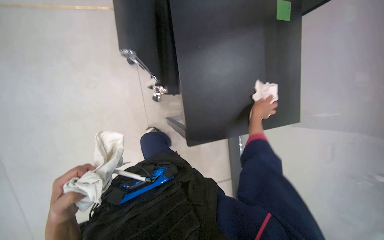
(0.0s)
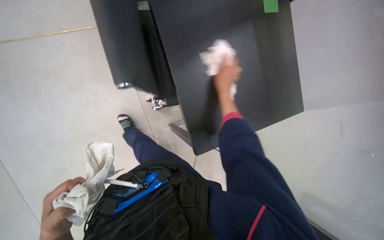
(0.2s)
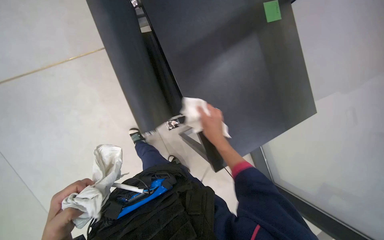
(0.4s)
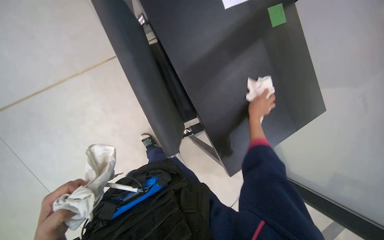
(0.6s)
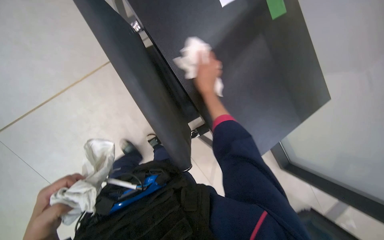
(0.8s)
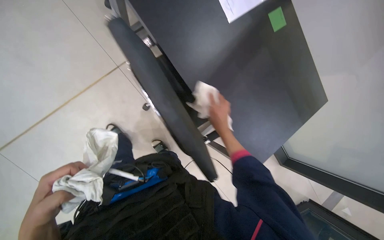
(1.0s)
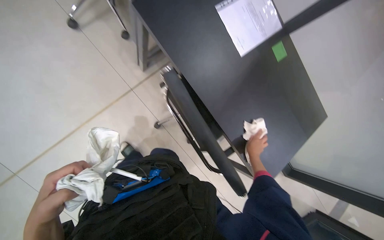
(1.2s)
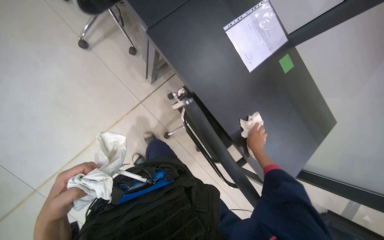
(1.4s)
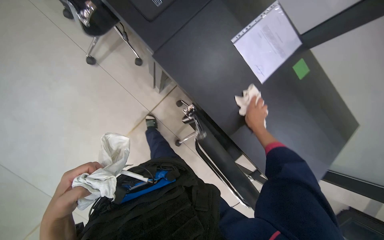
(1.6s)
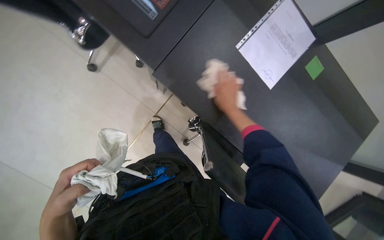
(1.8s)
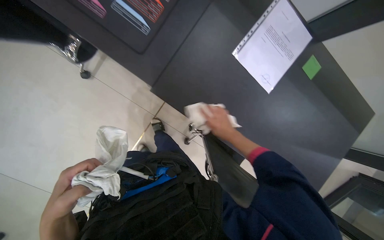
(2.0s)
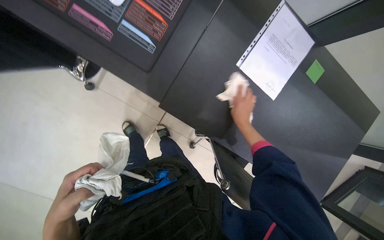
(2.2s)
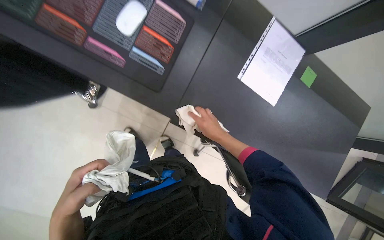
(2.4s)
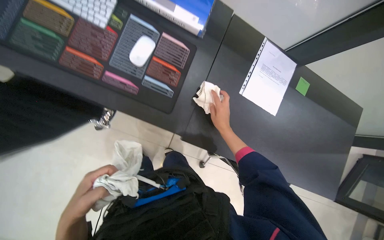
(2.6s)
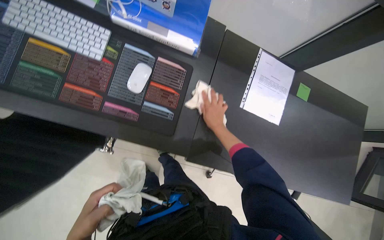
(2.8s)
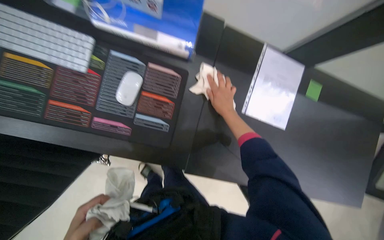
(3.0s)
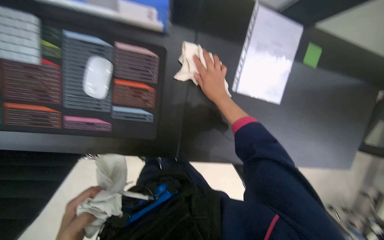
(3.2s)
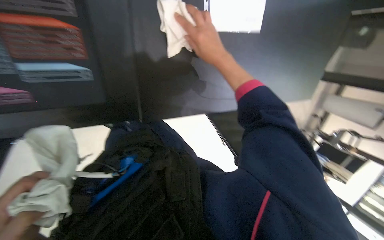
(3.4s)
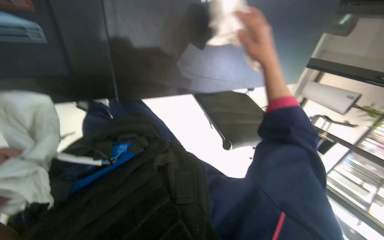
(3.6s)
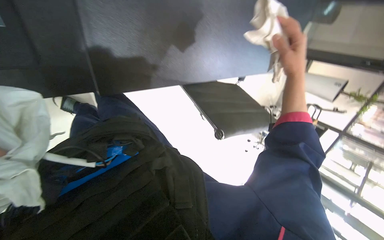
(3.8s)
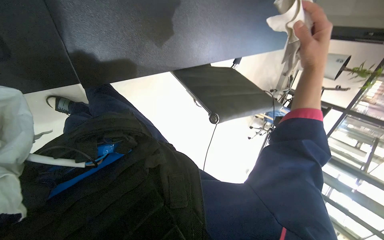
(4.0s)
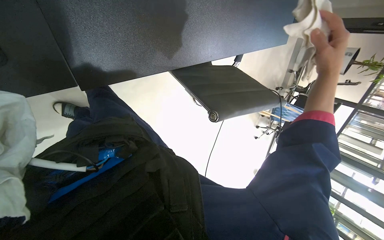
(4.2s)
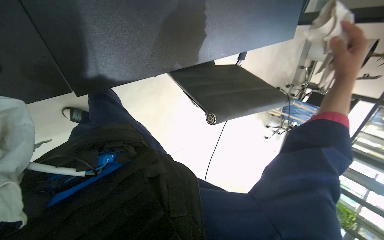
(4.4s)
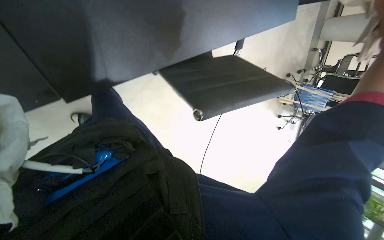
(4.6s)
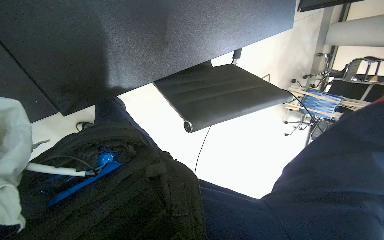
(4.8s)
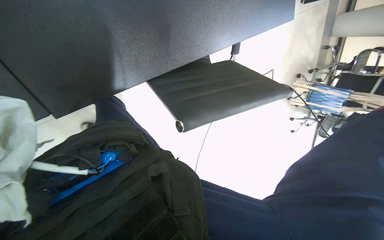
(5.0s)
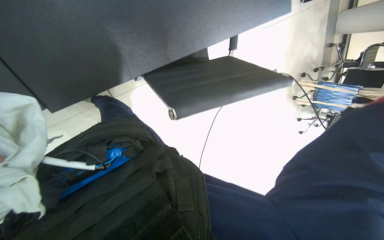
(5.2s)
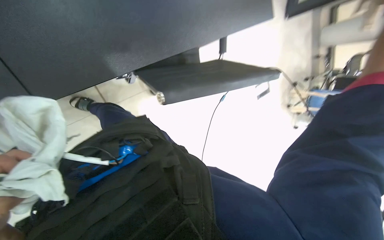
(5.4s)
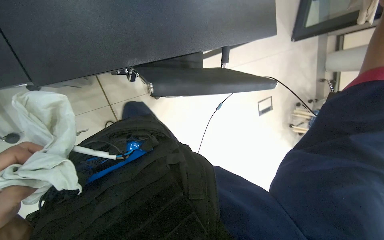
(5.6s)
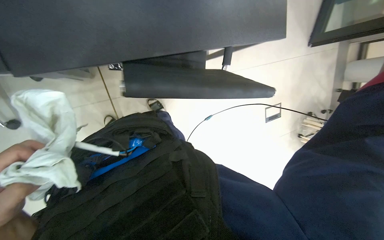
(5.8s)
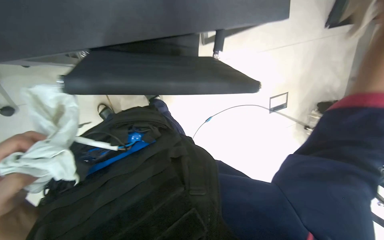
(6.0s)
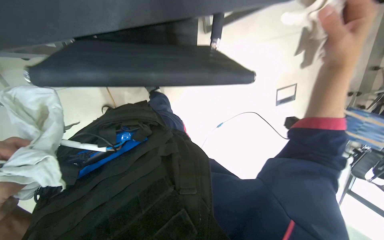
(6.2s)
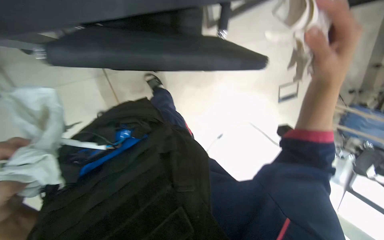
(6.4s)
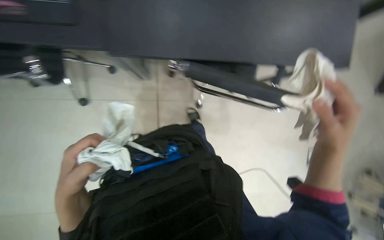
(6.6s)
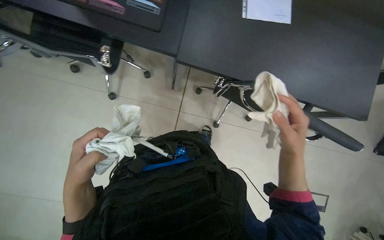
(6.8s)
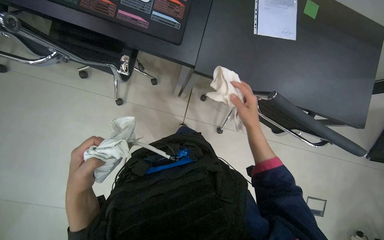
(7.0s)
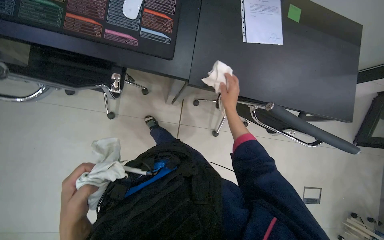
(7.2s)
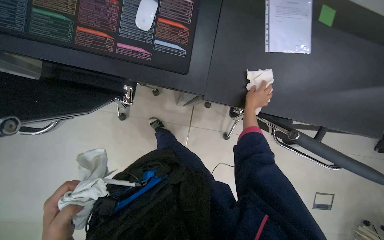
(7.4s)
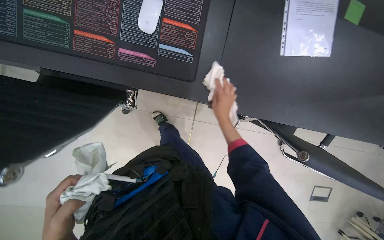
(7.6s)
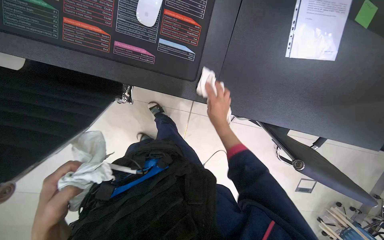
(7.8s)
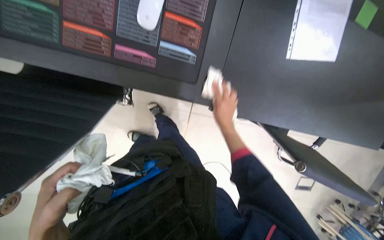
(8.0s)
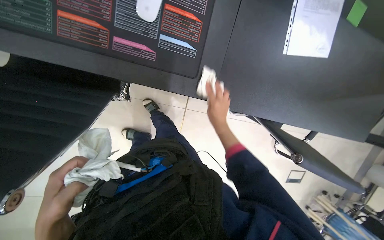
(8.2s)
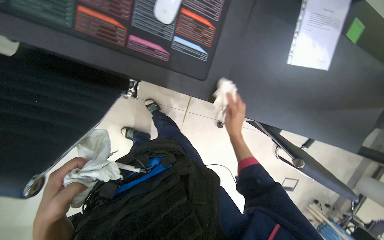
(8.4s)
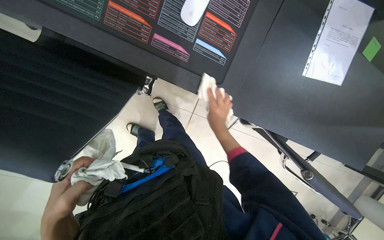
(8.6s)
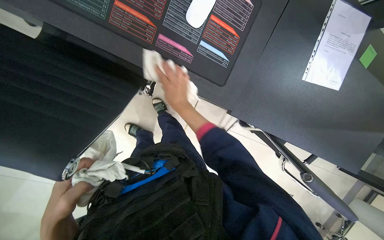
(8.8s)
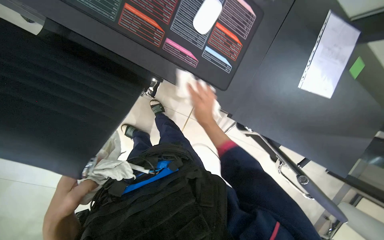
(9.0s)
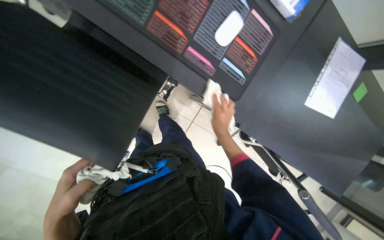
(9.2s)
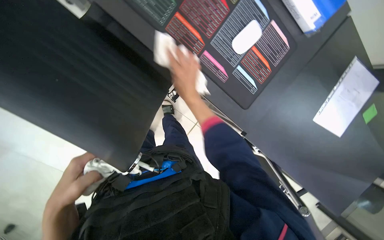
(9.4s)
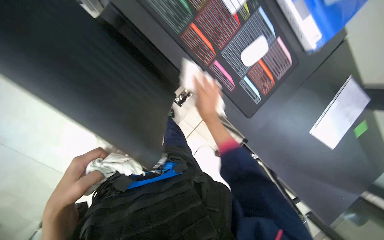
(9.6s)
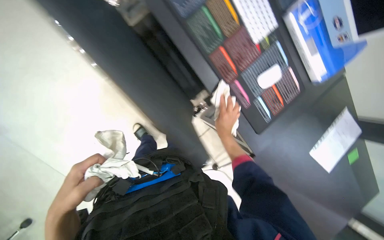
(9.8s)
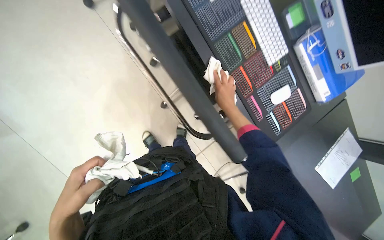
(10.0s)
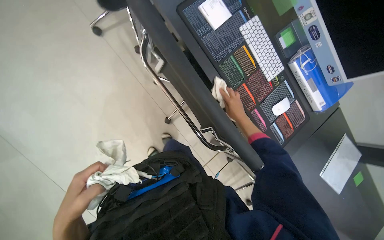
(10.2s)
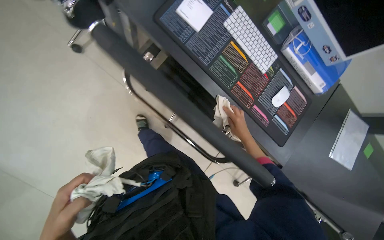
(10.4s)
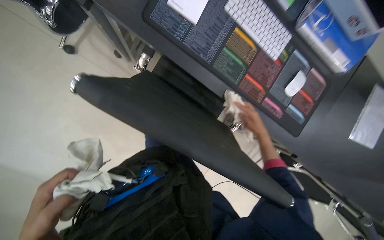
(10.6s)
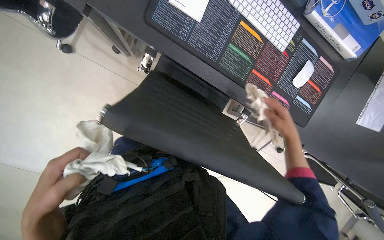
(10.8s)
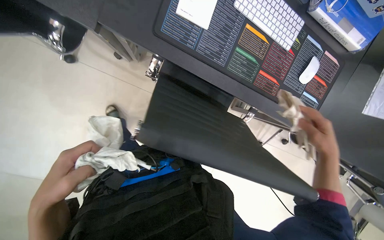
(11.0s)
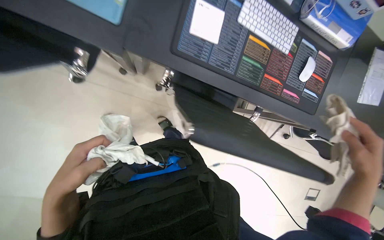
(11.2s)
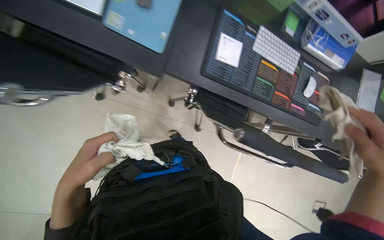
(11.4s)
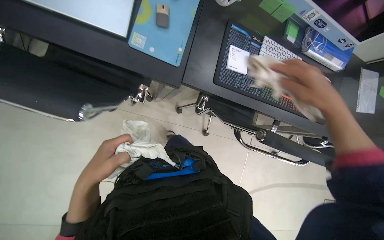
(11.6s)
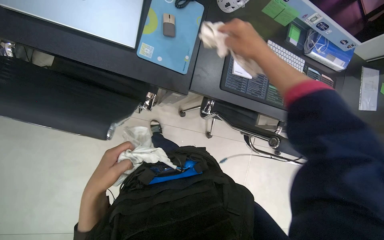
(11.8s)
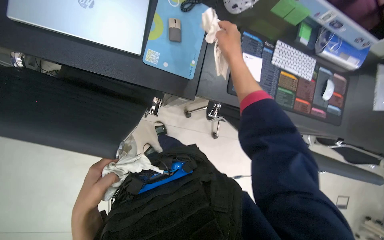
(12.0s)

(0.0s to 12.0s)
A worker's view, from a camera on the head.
Job: wiping surfaces.
The whole recording: Wiping office desk. The worker wipes the surface of an office desk with a white cloth.
0.0s - 1.6s: The camera is aimed some 20 degrees further to the left. The camera pitches upward, by roughly 20 degrees. The right hand moves up and down the picture over some 25 cm, changing direction 4 times.
1.6s - 3.0s: The camera is aimed roughly 15 degrees further to the left. The right hand goes about 30 cm up the picture and to the left.
3.0s - 4.4s: The head rotates about 30 degrees to the right. The wearer looks roughly 40 degrees further downward.
7.6s - 9.0s: The right hand is displaced to the left by approximately 15 cm.
9.0s - 10.4s: The camera pitches upward, by about 15 degrees.
10.4s - 12.0s: The camera is carried roughly 50 cm. Everything in view rotates roughly 25 degrees counterclockwise.

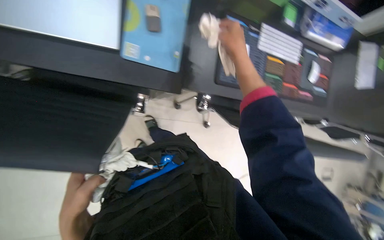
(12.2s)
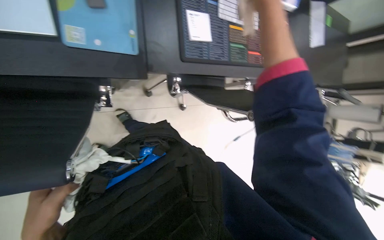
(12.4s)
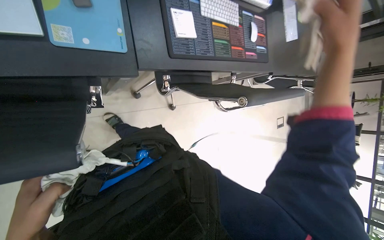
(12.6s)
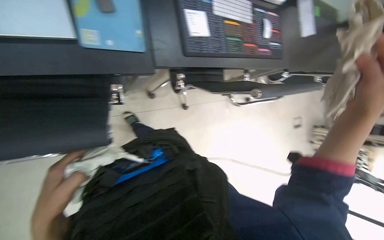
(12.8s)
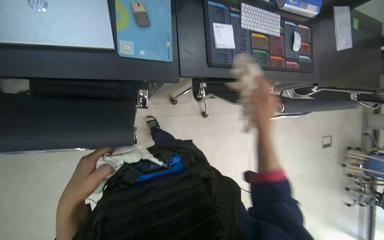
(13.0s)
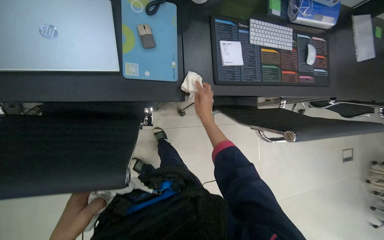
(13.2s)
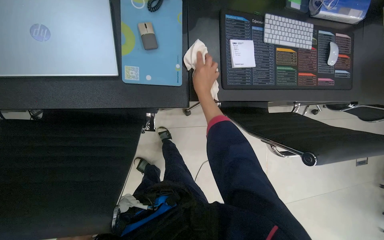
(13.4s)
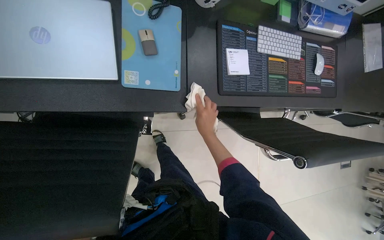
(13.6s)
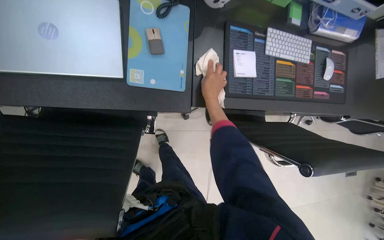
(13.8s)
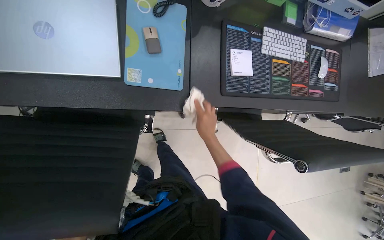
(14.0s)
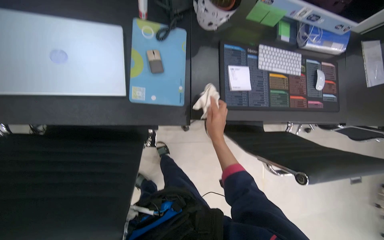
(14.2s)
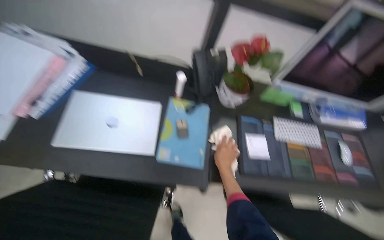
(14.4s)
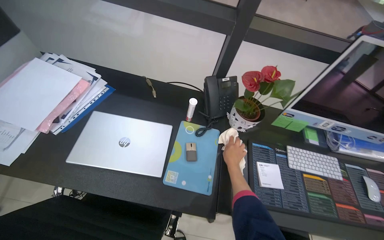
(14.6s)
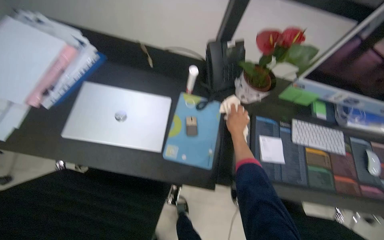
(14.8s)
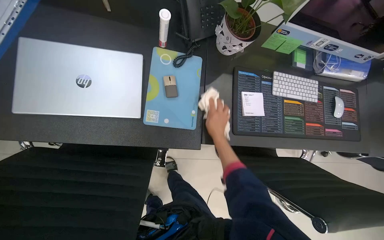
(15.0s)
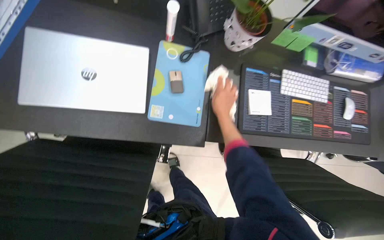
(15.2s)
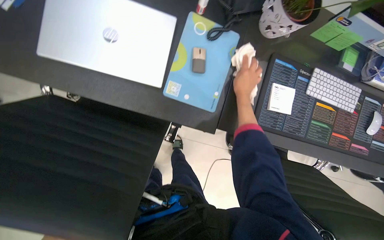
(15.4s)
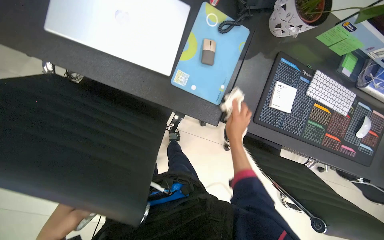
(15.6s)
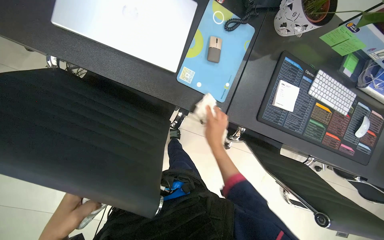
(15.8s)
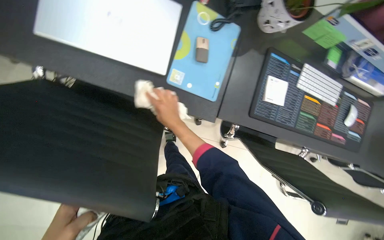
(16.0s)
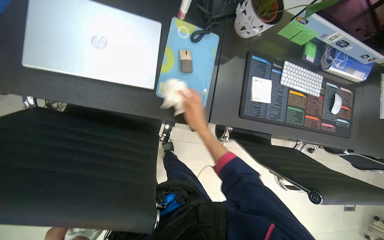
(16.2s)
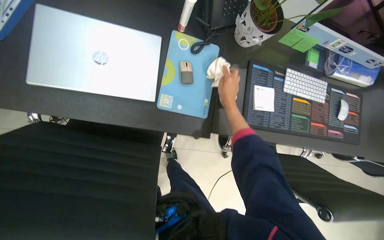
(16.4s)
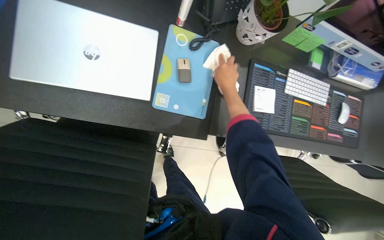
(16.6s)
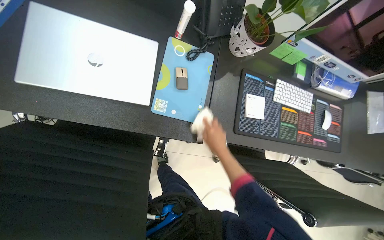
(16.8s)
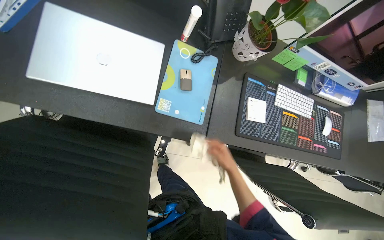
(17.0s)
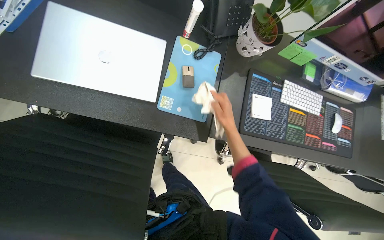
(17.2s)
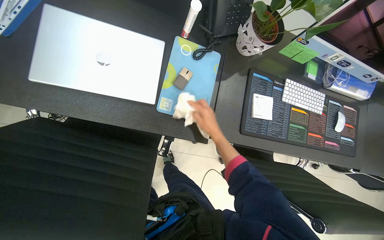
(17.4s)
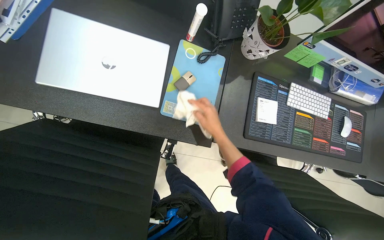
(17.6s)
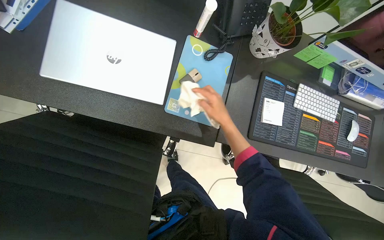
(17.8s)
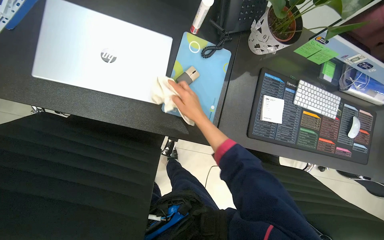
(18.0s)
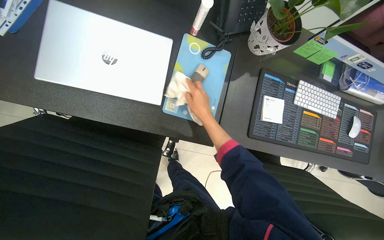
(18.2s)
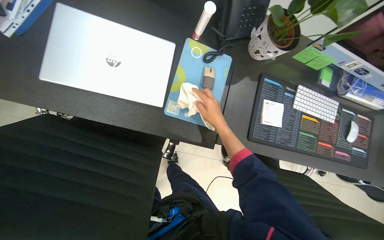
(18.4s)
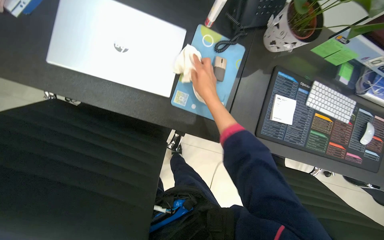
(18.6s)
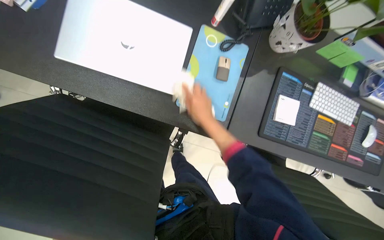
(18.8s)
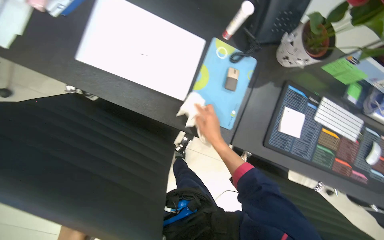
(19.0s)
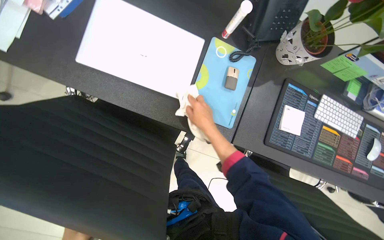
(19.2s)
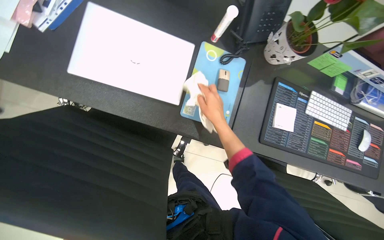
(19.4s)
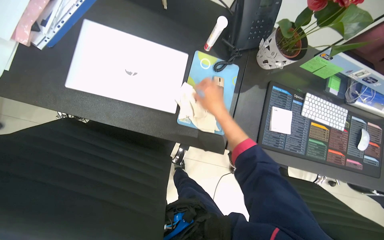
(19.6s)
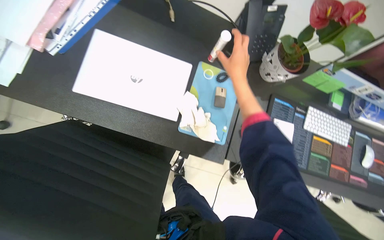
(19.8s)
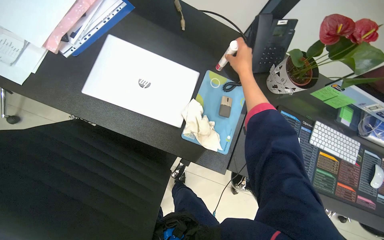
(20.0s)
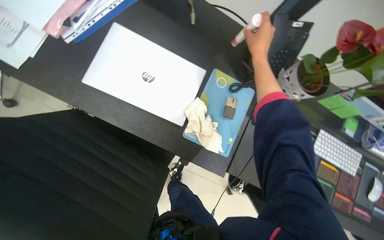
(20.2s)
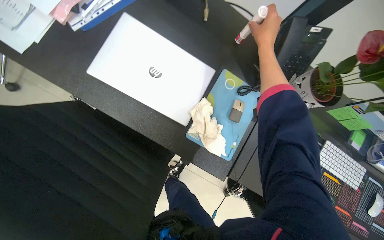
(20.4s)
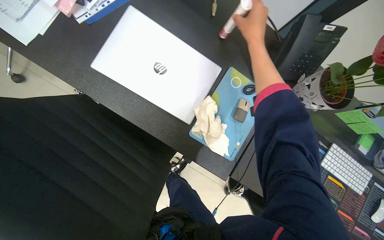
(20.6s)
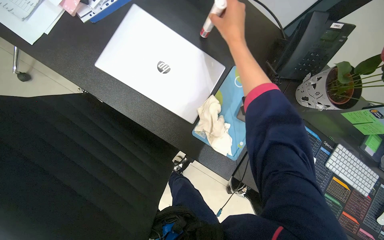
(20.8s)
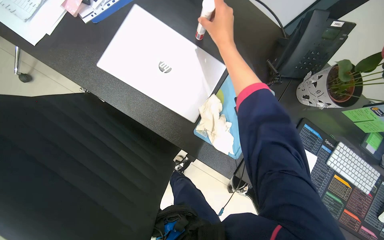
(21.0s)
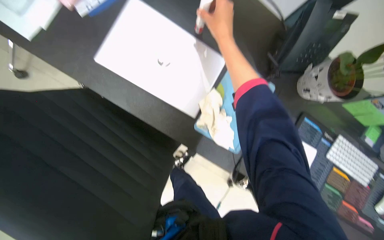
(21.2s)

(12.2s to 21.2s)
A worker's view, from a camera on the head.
Job: wiping surfaces.
The whole recording: Wiping office desk. The worker wipes the surface of an office desk with a white cloth.
15.2s - 16.6s: The right hand is displaced up the picture by approximately 10 cm, and reaches about 20 cm to the left, then returns.
16.6s - 18.2s: The right hand goes some 10 cm to the left, and goes down the picture and returns, approximately 25 cm each way.
18.2s - 19.8s: The right hand goes roughly 15 cm up the picture.
19.8s - 21.2s: The right hand heads up the picture and to the left, covering roughly 20 cm.
